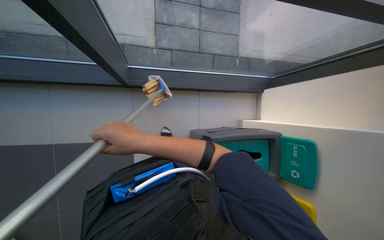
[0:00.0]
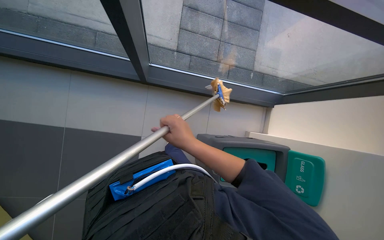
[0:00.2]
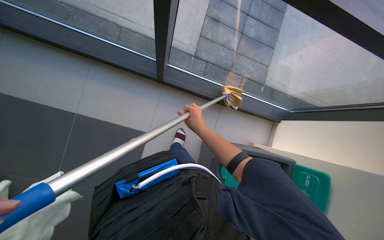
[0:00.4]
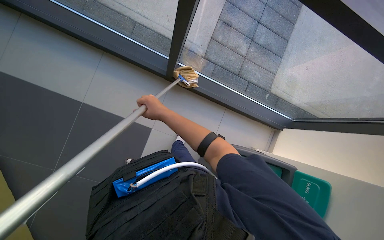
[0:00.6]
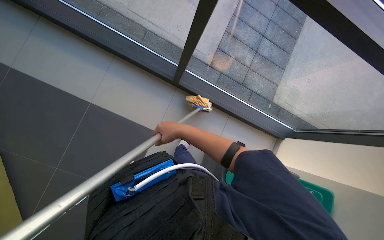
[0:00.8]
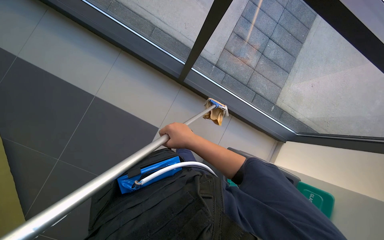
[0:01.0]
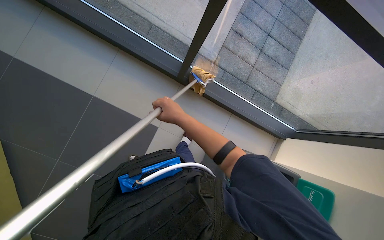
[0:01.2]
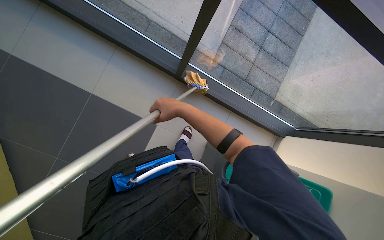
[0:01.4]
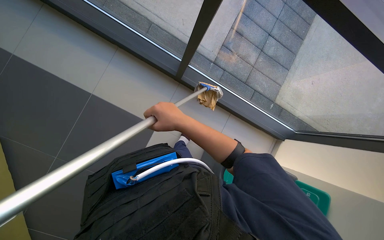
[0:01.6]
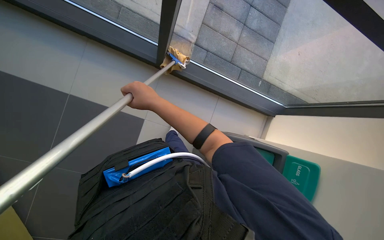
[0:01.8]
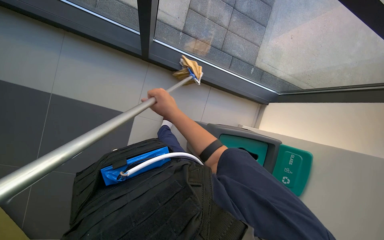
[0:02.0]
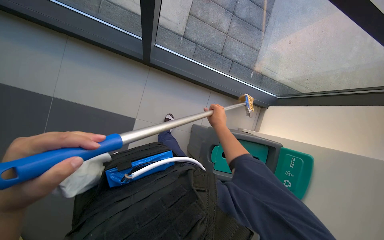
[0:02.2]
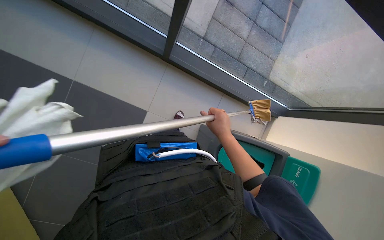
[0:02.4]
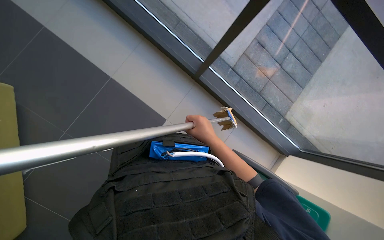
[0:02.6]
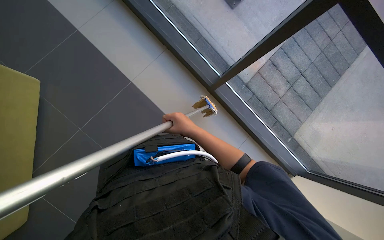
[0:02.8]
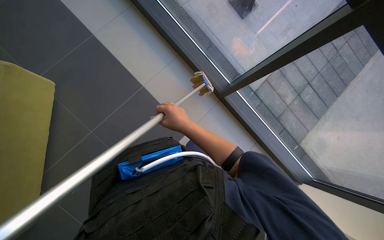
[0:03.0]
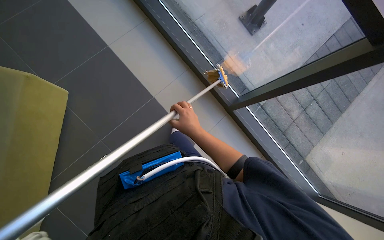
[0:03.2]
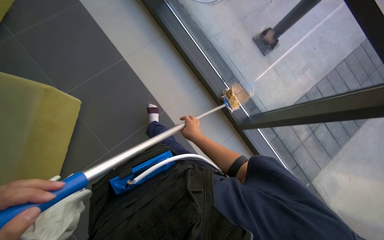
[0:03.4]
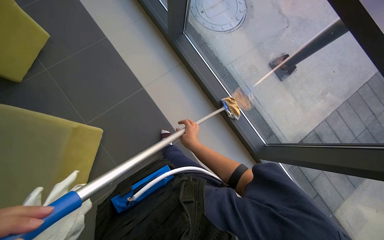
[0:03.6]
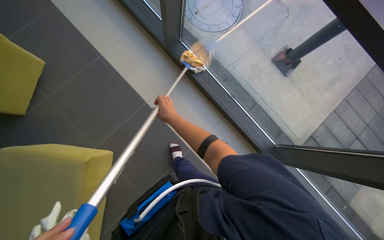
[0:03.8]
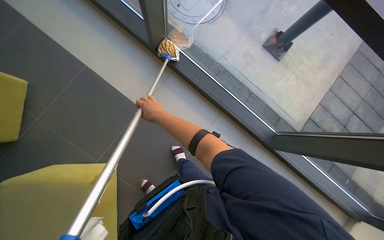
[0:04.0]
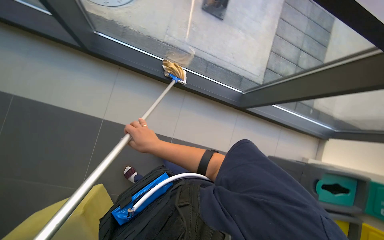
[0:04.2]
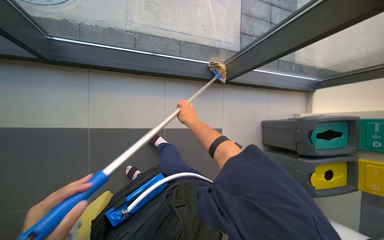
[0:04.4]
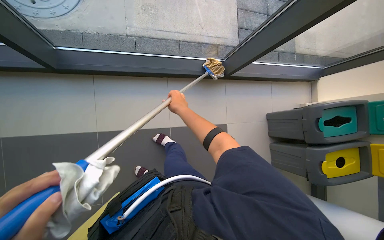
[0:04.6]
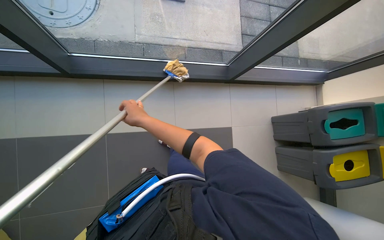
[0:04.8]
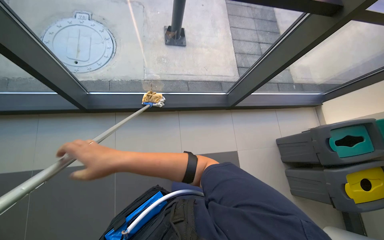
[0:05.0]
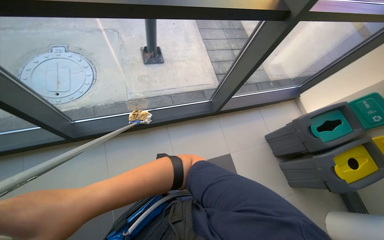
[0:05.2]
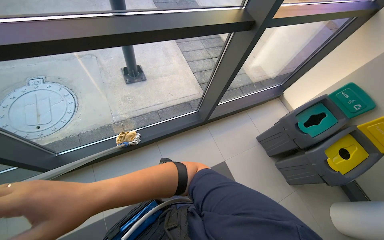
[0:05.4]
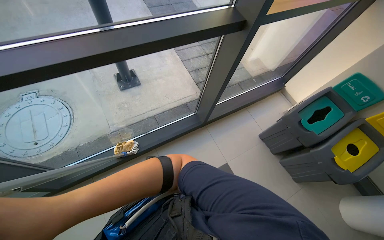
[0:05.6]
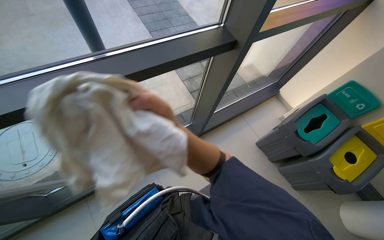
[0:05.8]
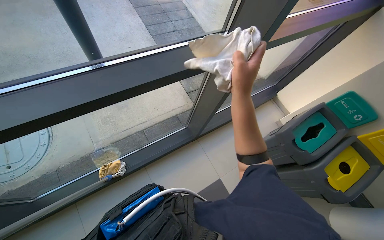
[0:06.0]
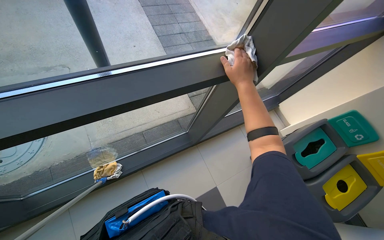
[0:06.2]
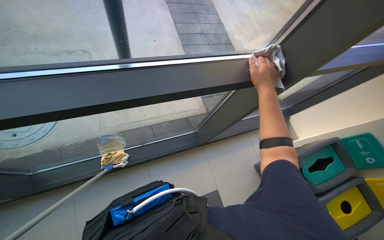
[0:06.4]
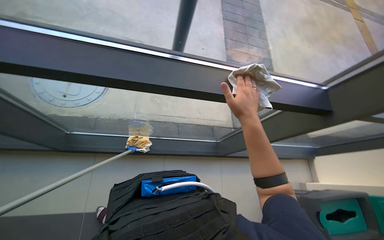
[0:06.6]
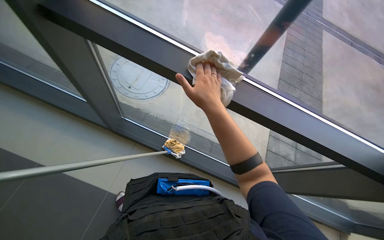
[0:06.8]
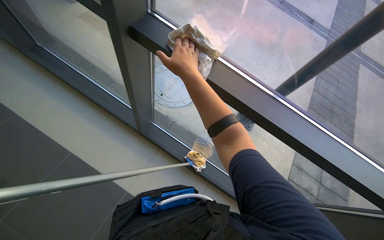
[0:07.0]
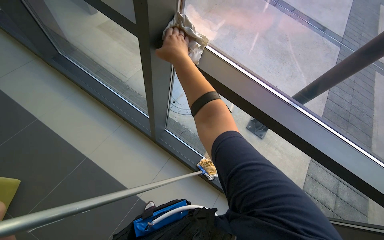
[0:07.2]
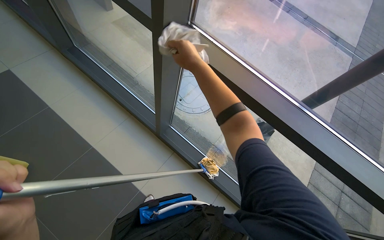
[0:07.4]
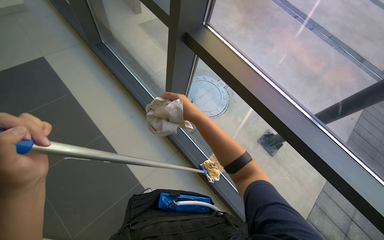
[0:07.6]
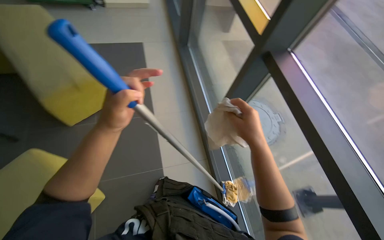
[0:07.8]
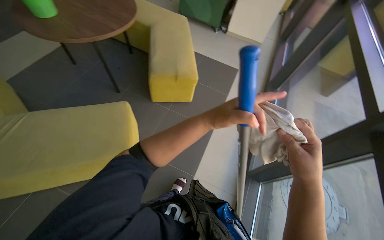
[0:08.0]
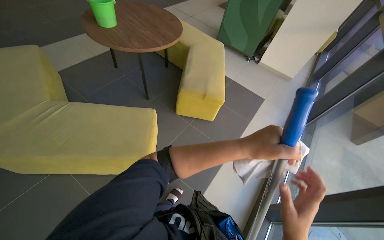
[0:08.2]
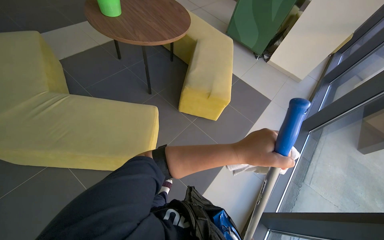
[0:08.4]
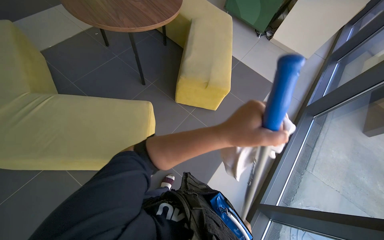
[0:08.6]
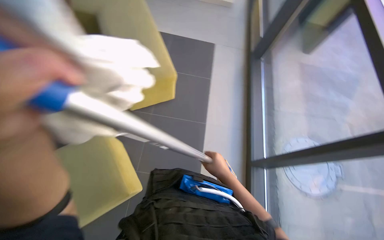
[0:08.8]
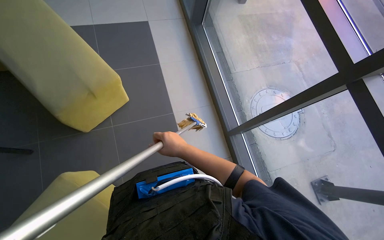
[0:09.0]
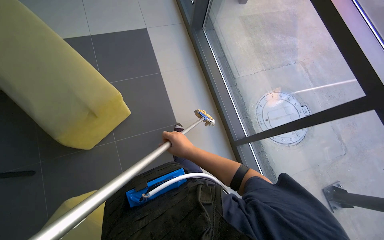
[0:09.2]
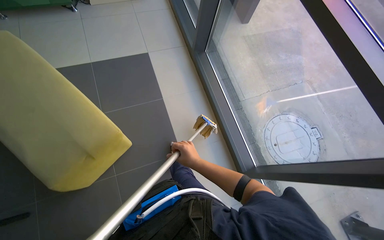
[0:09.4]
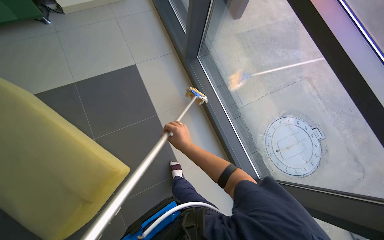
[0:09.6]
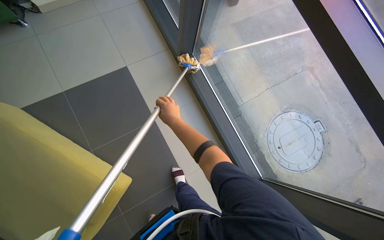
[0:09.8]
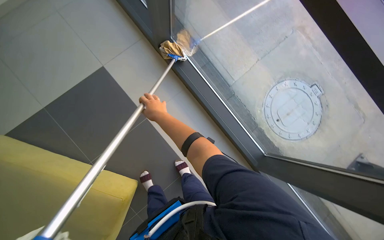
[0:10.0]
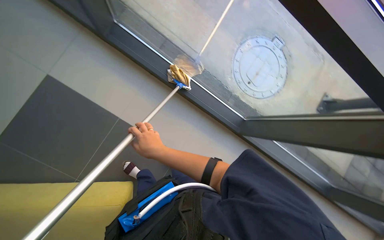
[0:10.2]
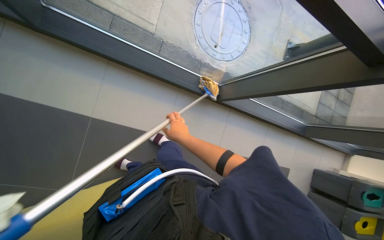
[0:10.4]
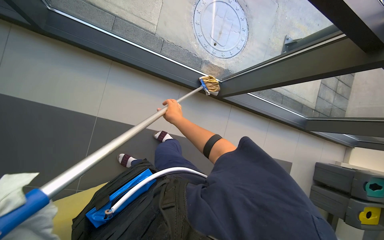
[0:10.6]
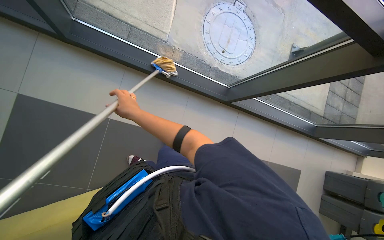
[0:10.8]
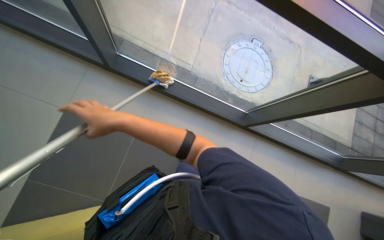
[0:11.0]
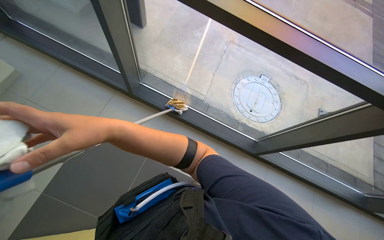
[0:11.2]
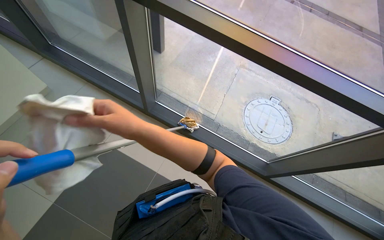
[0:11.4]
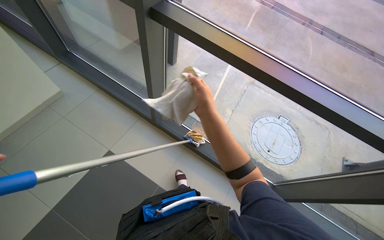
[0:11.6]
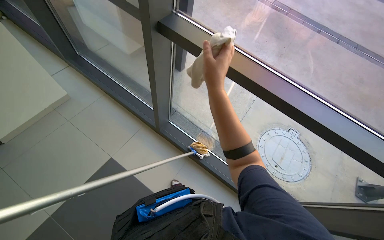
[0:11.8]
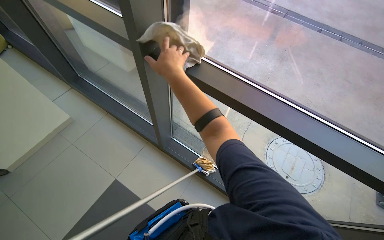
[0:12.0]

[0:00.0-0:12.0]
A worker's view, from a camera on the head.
Job: cleaning windows.
The whole recording: Cleaning windows with mop. The worker cleans the large windows using a mop with a cloth attached.
0:00.0 to 0:01.6: The scene rotates clockwise by about 25 degrees. The right hand moves roughly 5 cm farther from the camera and comes back.
0:03.0 to 0:04.4: The camera travels roughly 50 cm. The scene turns about 45 degrees counterclockwise in the picture.
0:04.4 to 0:06.0: The view tips upward by approximately 20 degrees. The scene turns approximately 30 degrees counterclockwise in the picture.
0:06.0 to 0:07.6: The wearer moves about 1.5 m. The wearer's head swings approximately 65 degrees to the left. The wearer looks about 20 degrees further upward.
0:07.6 to 0:09.0: The camera travels roughly 40 cm. The head turns to the left by roughly 25 degrees.
0:10.4 to 0:12.0: The head rotates some 20 degrees to the left. The view tips upward by approximately 40 degrees.

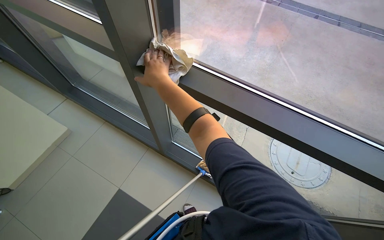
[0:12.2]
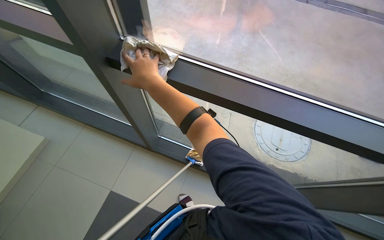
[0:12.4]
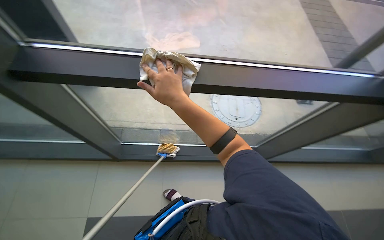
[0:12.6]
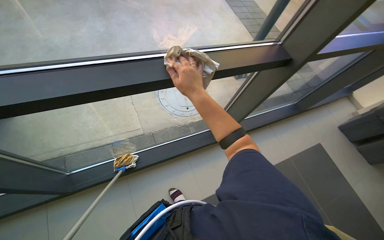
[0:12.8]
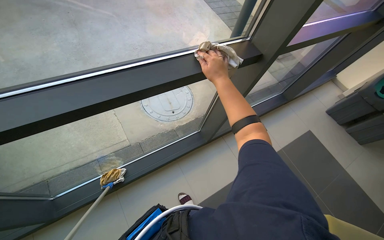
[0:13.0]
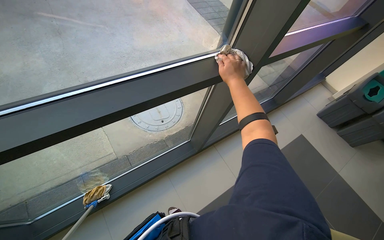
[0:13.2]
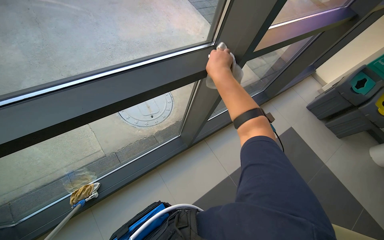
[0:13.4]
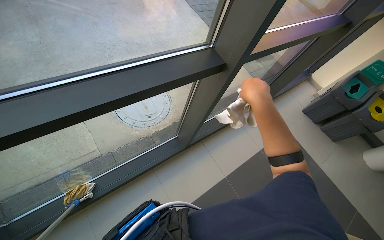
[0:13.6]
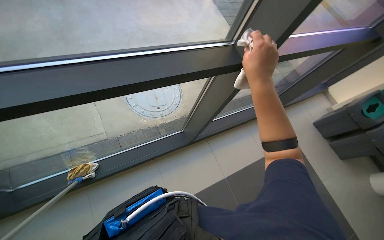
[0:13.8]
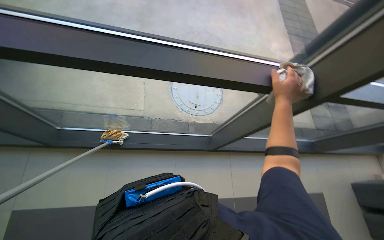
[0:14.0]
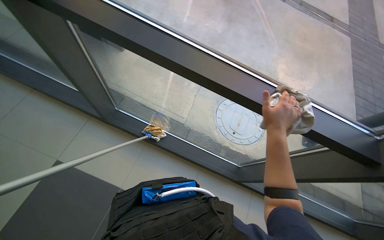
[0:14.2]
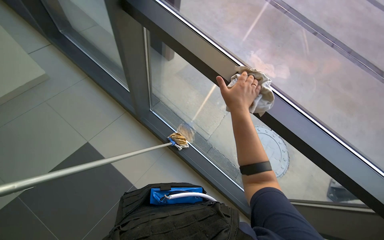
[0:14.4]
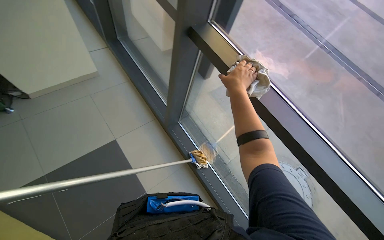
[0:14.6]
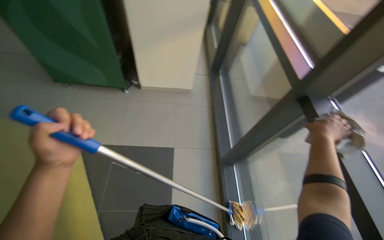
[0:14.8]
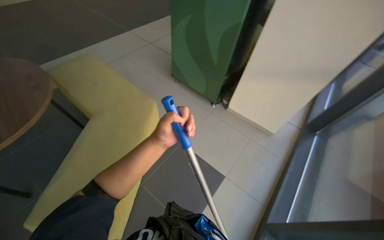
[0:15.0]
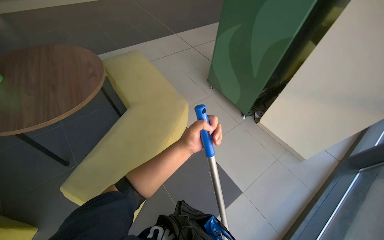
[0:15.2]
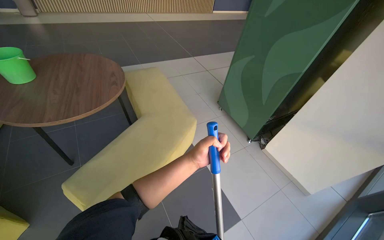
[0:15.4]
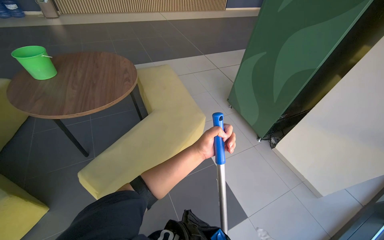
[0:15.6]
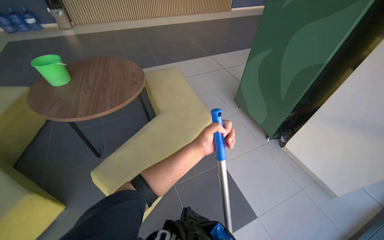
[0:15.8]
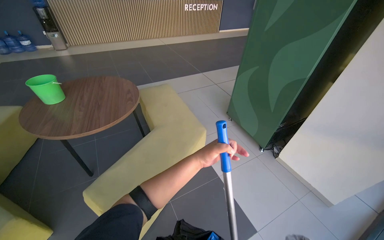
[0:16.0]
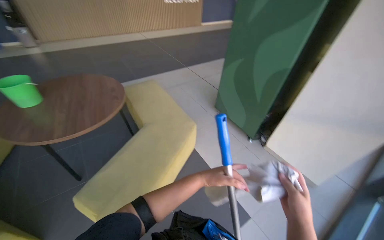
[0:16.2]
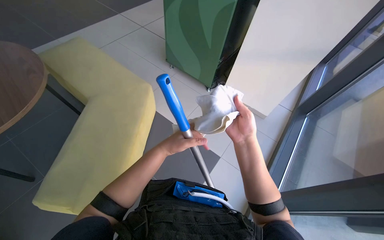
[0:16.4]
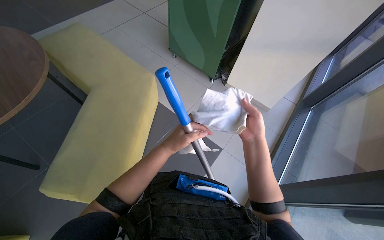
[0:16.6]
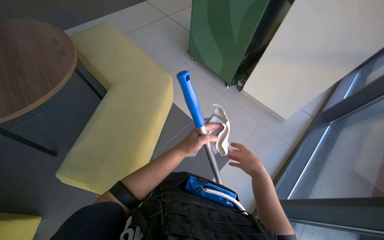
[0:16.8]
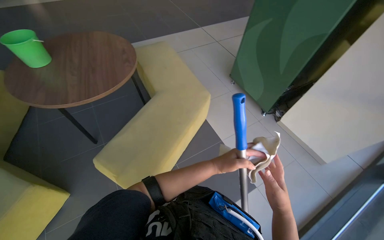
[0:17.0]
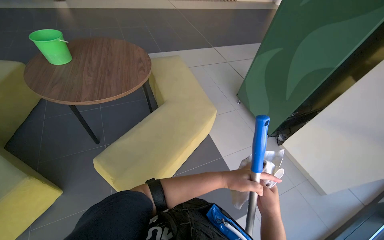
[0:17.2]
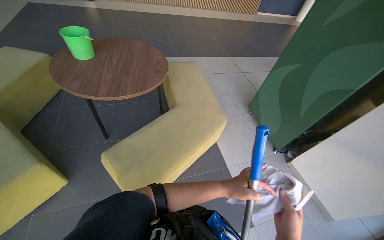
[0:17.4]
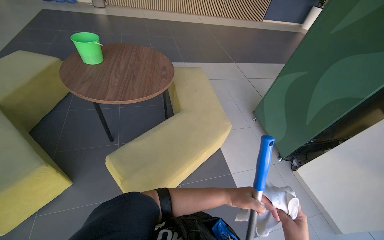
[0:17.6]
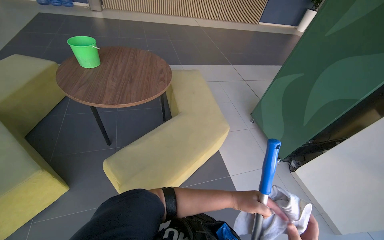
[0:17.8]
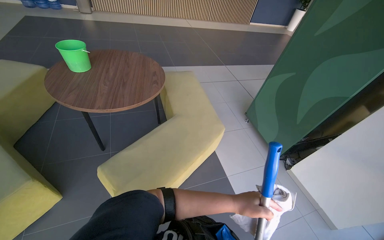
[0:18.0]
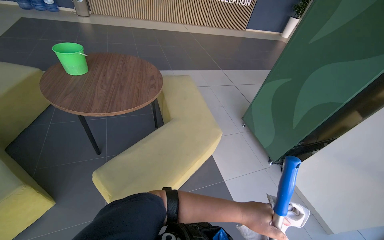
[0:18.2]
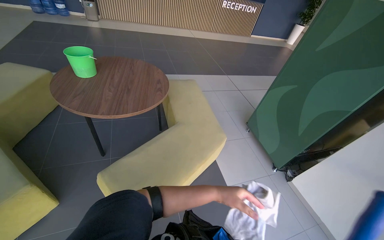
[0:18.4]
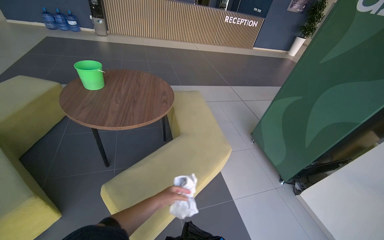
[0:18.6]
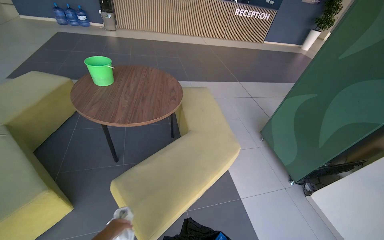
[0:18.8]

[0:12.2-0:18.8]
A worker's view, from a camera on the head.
Job: cleaning windows.
The whole recording: Cleaning windows with mop. The worker cleans the large windows using a mop with a cloth attached.
0:13.8 to 0:15.4: The head turns to the left by approximately 175 degrees. The camera pitches upward, by about 50 degrees.
0:15.4 to 0:17.2: The left hand shifts roughly 10 cm to the right.
